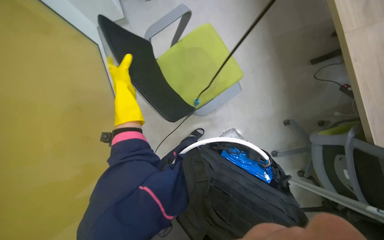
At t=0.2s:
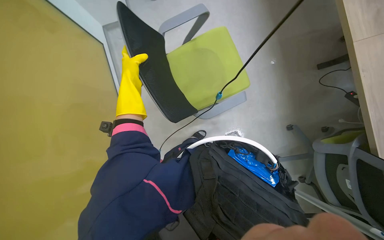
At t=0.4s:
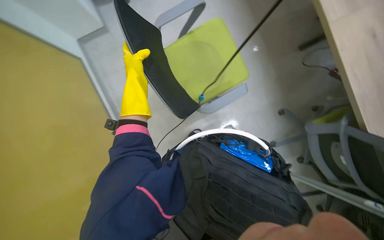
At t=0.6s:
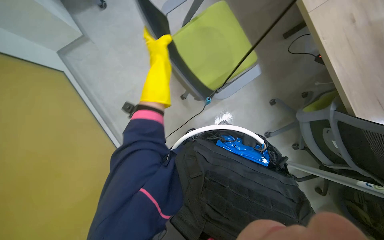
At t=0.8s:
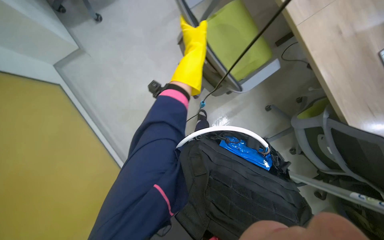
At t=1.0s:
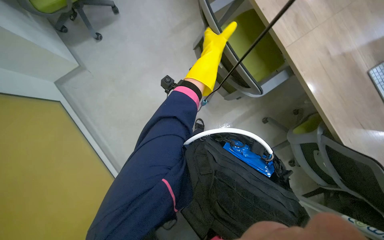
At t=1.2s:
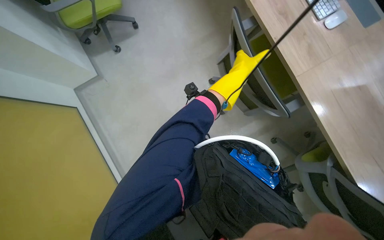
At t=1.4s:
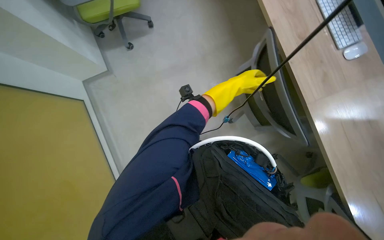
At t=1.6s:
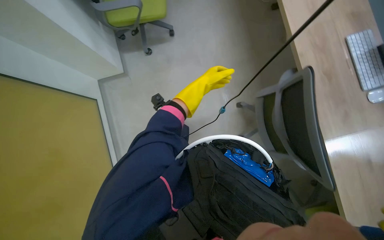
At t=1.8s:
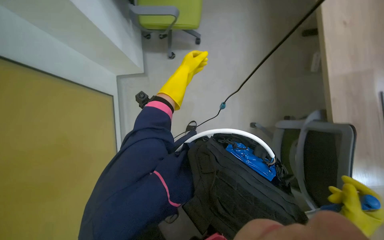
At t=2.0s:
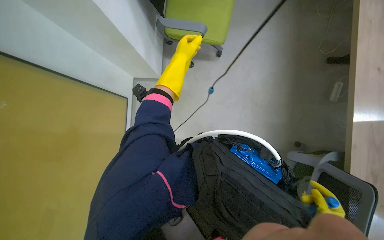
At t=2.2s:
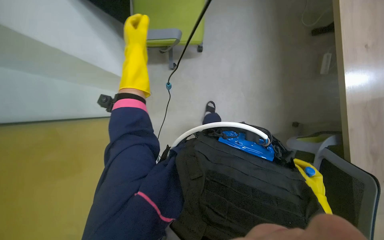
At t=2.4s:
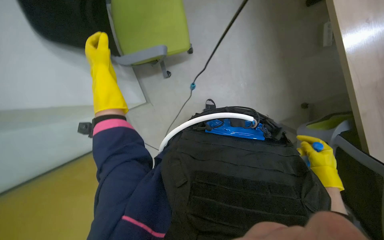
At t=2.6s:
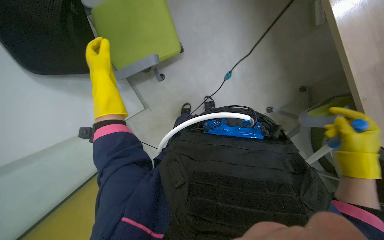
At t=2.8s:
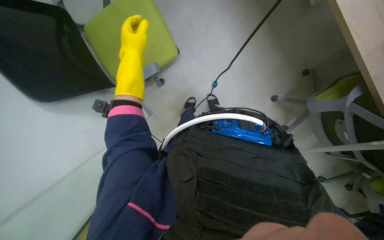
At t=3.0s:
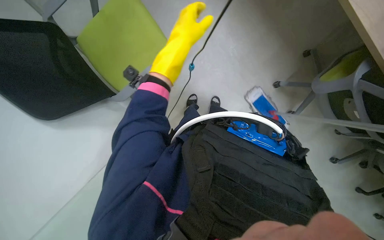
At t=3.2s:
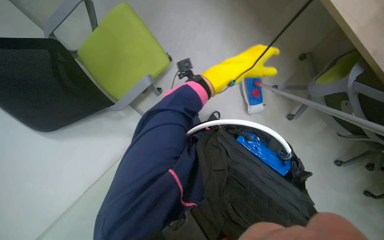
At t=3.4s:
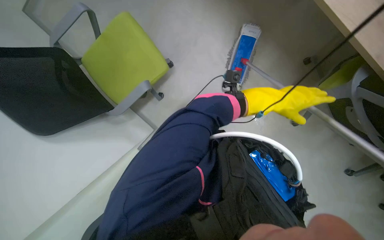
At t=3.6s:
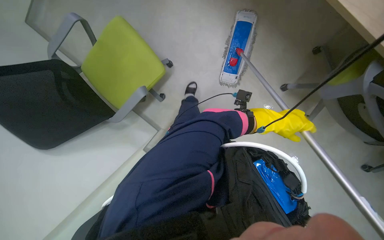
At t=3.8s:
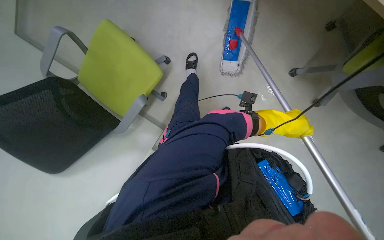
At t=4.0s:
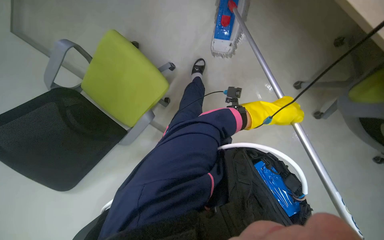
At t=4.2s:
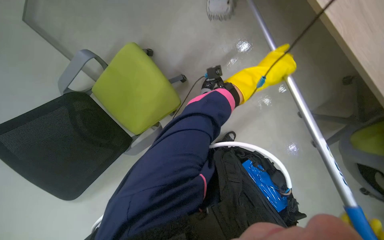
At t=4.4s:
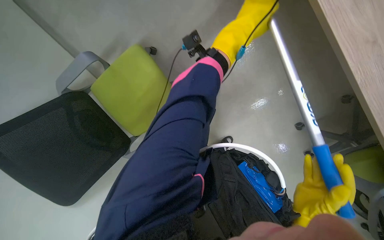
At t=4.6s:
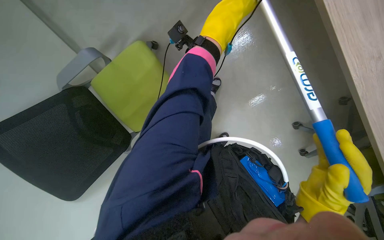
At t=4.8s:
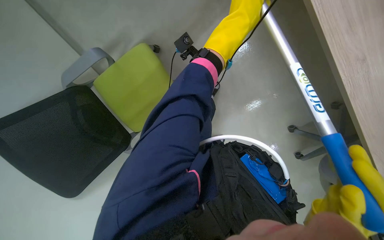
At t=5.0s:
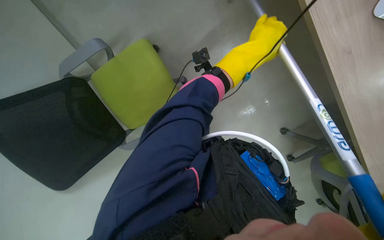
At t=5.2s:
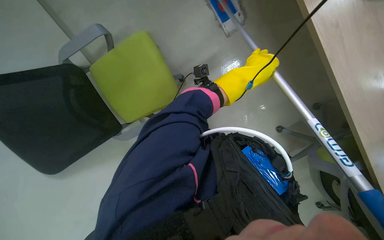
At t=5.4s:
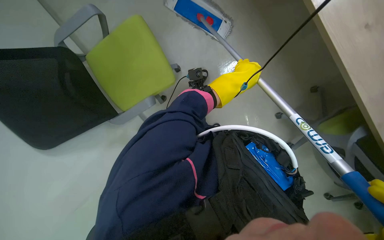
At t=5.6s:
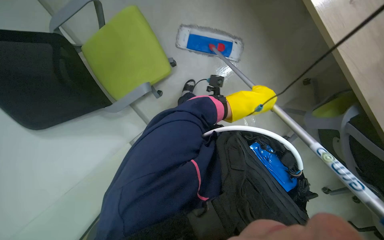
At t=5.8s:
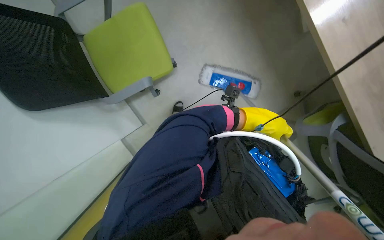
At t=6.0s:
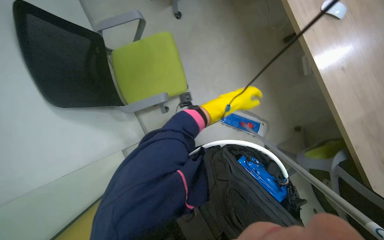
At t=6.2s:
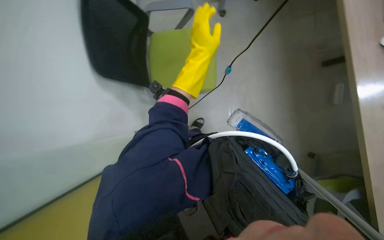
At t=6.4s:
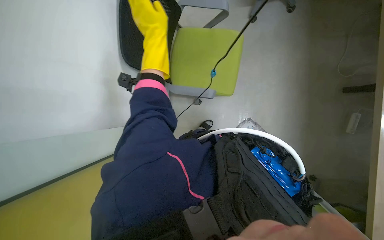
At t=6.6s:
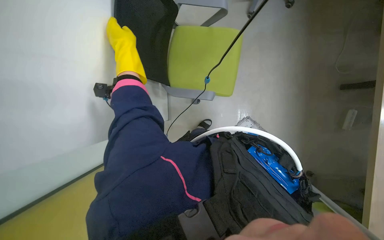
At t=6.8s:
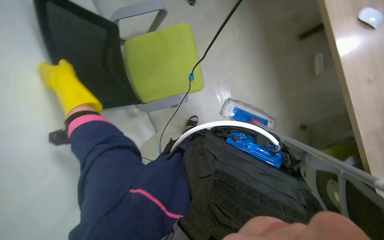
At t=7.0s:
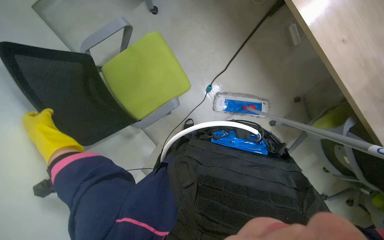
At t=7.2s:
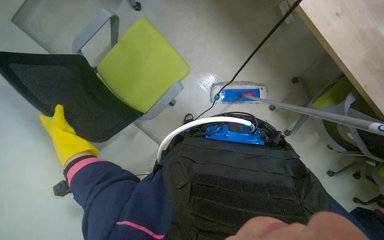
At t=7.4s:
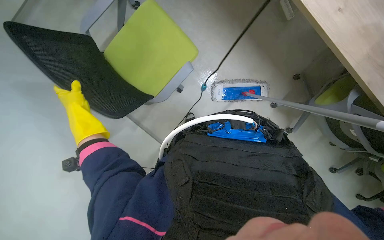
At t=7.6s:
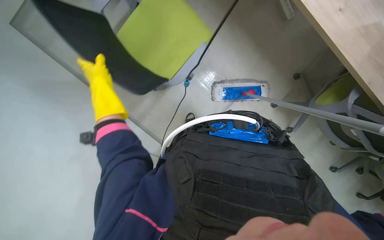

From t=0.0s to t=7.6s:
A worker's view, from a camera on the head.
Job: organizing items.
The whole recording: Arranging office chairs. The worker lifts and moves office chairs to clear the floor.
From t=0.0s to t=1.6s: The scene turns about 30 degrees clockwise in the picture.
From t=1.6s to t=3.0s: The left hand shifts some 10 cm nearer to the camera, and moves roughly 40 cm to the left and comes back.
From t=3.0s to t=4.6s: The left hand moves to the right and up the picture, about 30 cm.
From t=4.6s to t=6.0s: The left hand heads down the picture, covering roughly 15 cm.
From t=6.0s to t=7.6s: The left hand moves to the left, some 25 cm.

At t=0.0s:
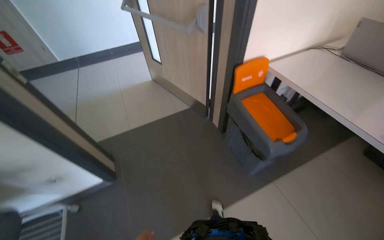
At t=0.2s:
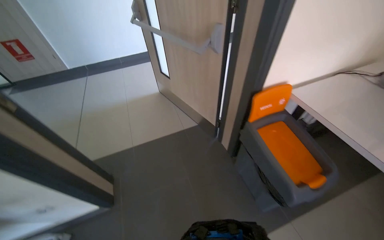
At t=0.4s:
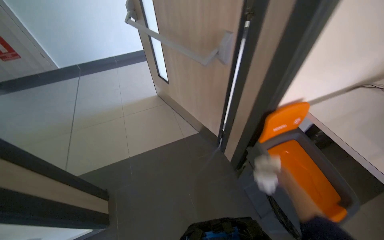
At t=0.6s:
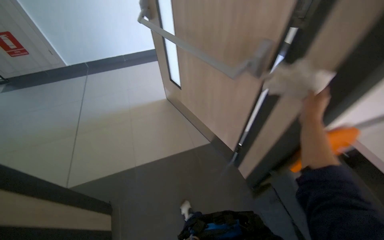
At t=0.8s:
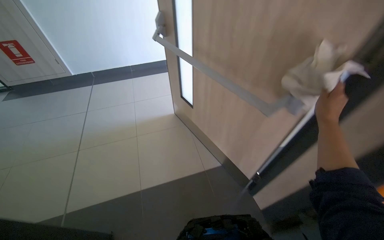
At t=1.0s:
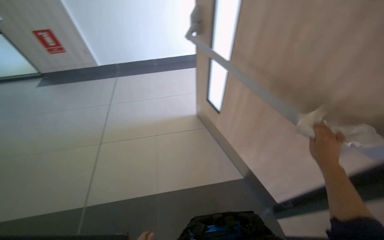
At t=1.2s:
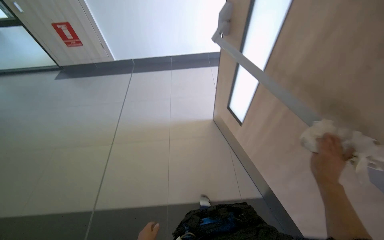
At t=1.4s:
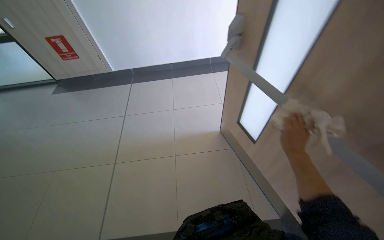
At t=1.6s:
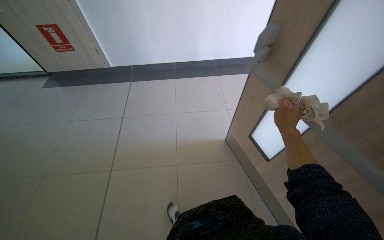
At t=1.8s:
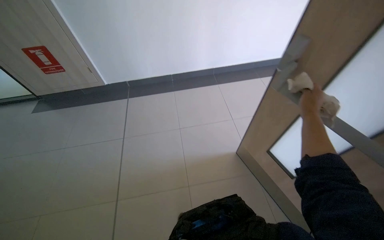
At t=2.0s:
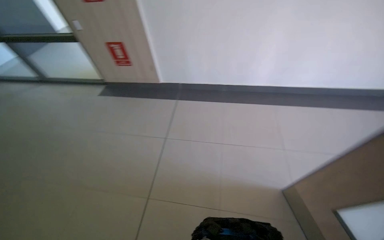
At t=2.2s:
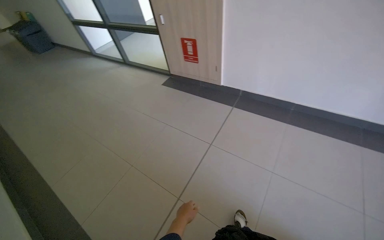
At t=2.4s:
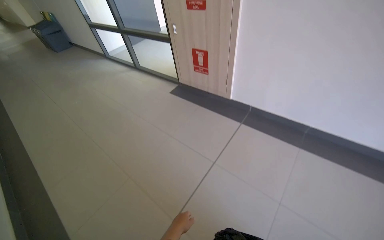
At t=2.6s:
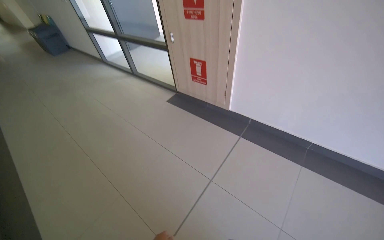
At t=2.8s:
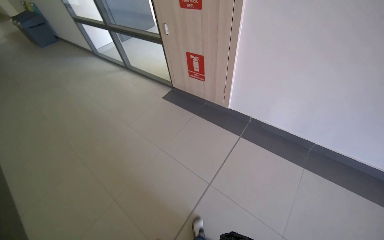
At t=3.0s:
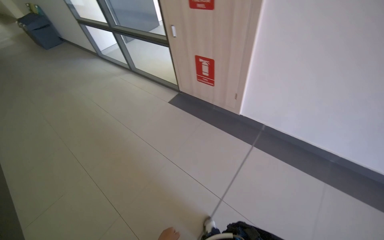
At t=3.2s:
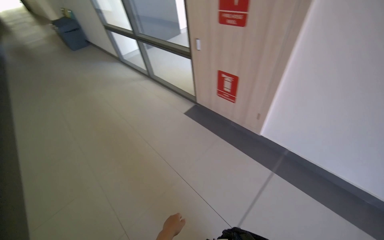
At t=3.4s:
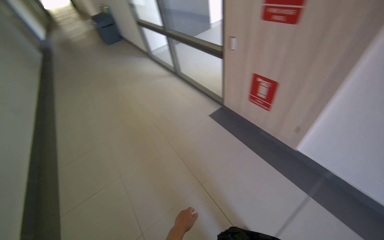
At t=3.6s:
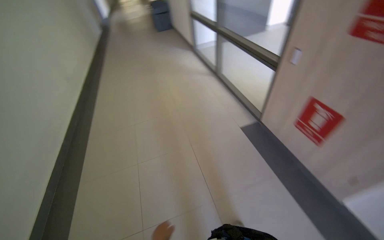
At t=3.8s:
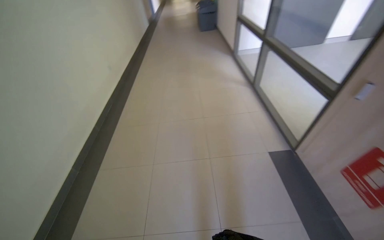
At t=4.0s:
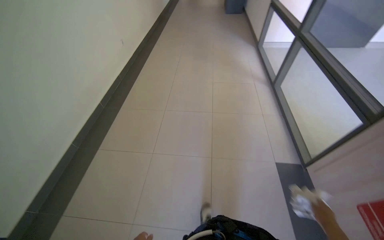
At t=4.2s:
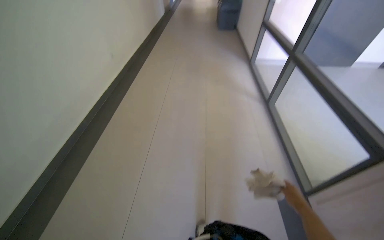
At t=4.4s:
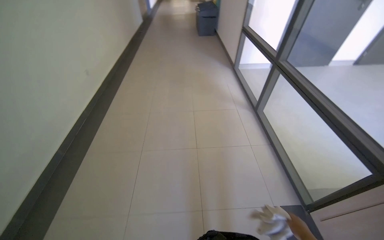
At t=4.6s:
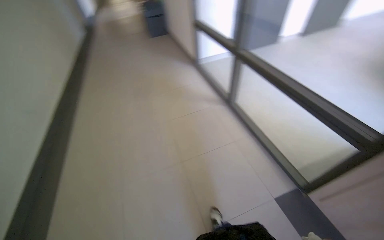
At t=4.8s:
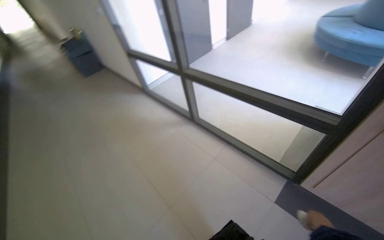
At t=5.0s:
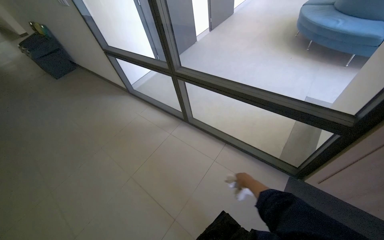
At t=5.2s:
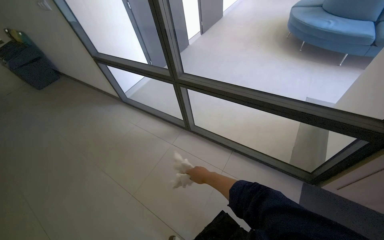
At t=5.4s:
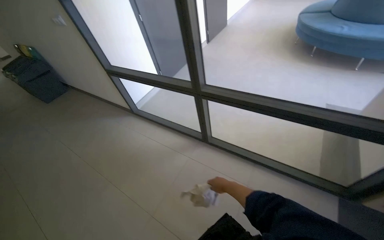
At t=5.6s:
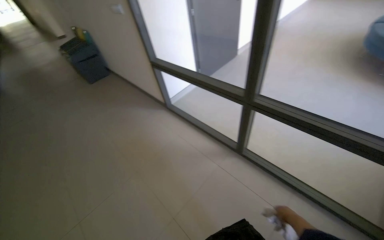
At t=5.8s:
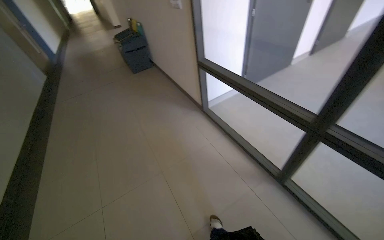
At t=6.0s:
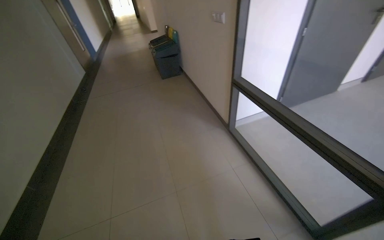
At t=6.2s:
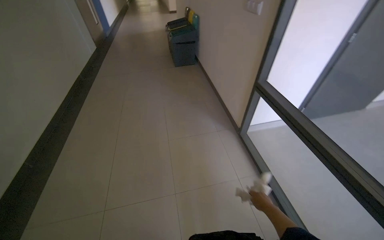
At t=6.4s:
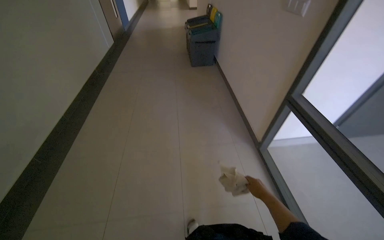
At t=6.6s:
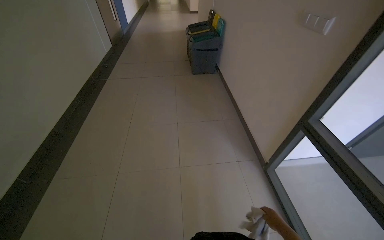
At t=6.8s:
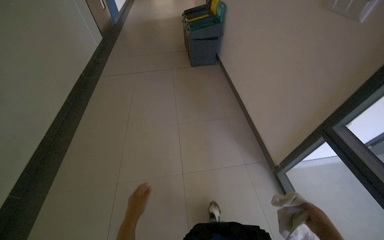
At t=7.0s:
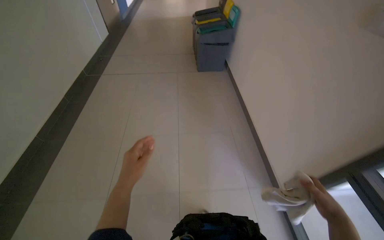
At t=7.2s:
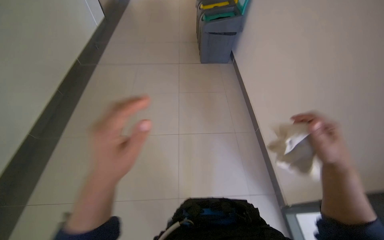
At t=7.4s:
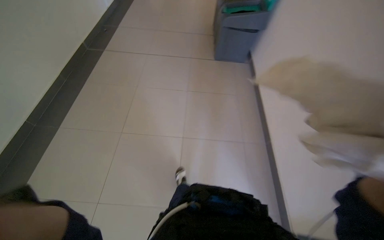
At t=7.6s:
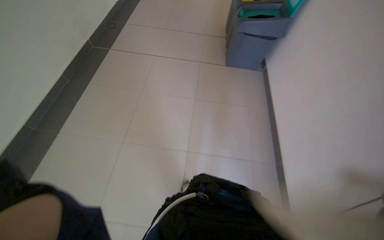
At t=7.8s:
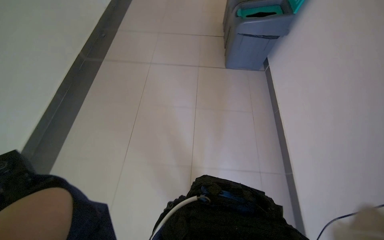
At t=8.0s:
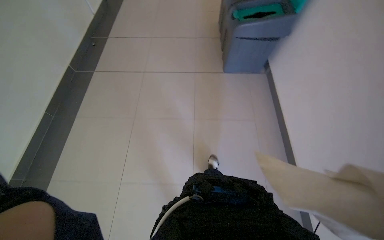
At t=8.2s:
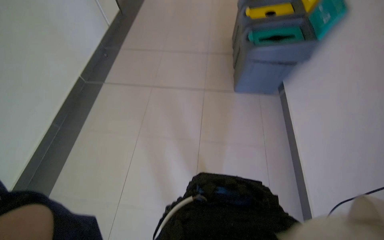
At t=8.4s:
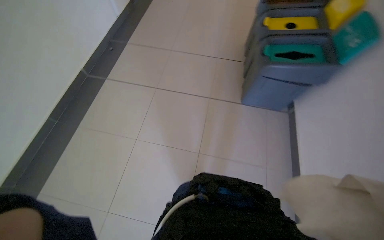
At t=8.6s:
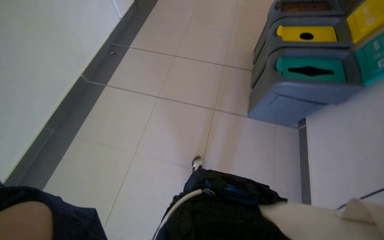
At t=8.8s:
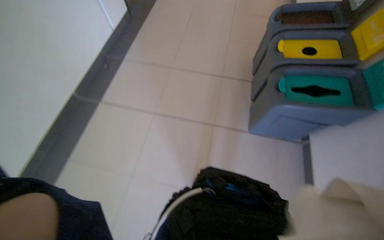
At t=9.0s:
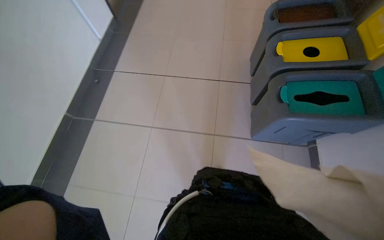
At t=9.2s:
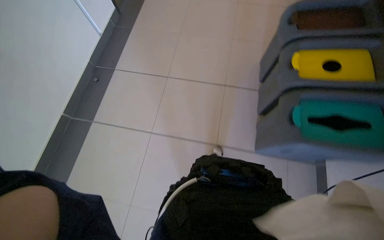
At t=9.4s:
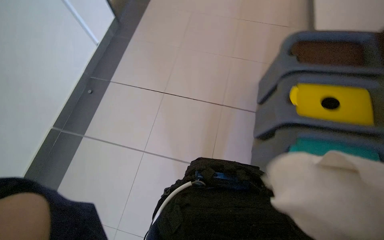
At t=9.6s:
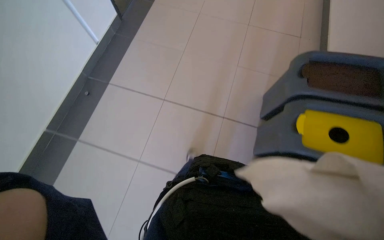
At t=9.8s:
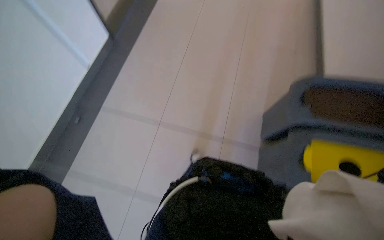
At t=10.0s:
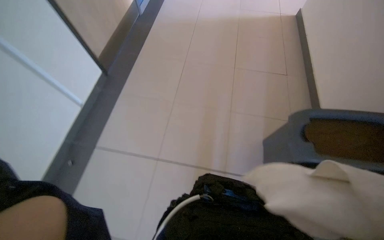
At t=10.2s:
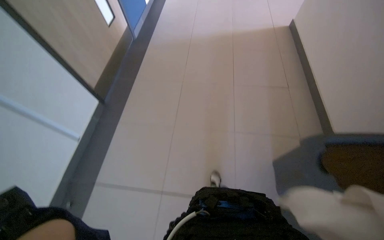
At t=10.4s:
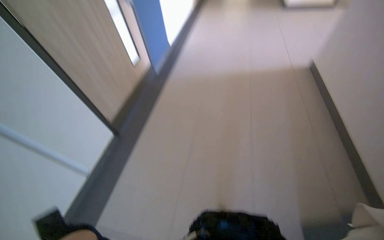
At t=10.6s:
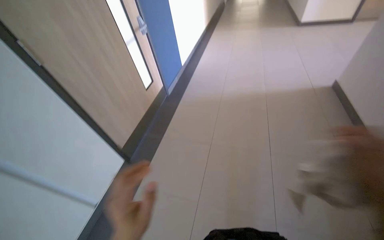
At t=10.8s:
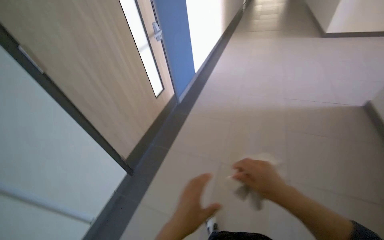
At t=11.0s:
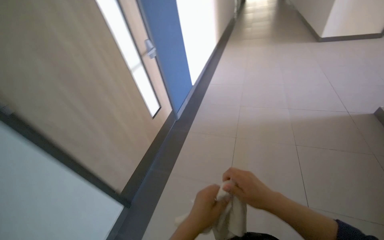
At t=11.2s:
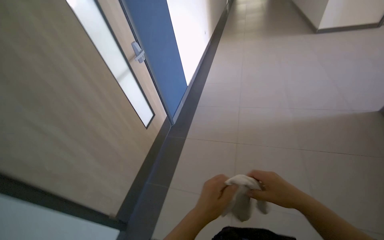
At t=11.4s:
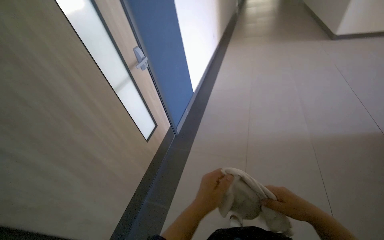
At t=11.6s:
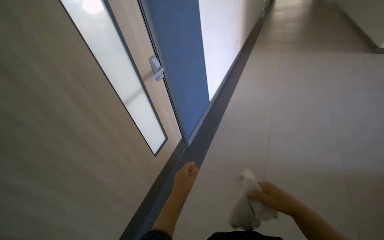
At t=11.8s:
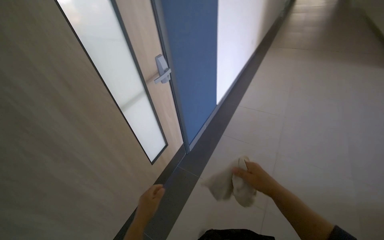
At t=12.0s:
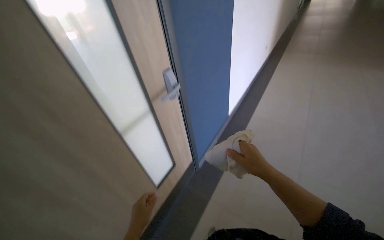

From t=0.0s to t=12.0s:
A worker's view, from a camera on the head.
Job: wiping surfaces.
The whole recording: Wiping door handle and frame. The worker wipes the door handle and frame with a cloth.
From t=0.0s to t=1.6s: The camera is carried roughly 1.5 m. The wearer's head swings about 20 degrees to the left.
From t=1.6s to t=3.0s: The wearer moves about 1 m. The wearer's head swings approximately 45 degrees to the left.
From t=3.0s to t=4.4s: The head travels about 1 m. The head rotates approximately 50 degrees to the left.
From t=4.4s to t=6.0s: The head travels roughly 1.5 m.
From t=6.0s to t=7.6s: The head travels some 1.5 m. The camera pitches downward, by approximately 20 degrees. Everything in view rotates approximately 30 degrees clockwise.
From t=7.6s to t=9.0s: The head travels approximately 1 m.
From t=9.0s to t=10.4s: The camera is carried some 1 m. The wearer looks approximately 15 degrees further upward.
From t=10.4s to t=12.0s: The camera is carried some 1.5 m. The wearer's head swings about 25 degrees to the left.
